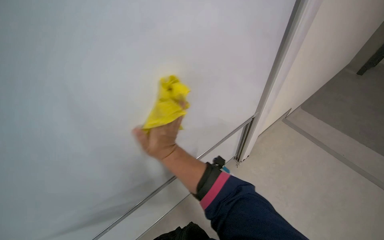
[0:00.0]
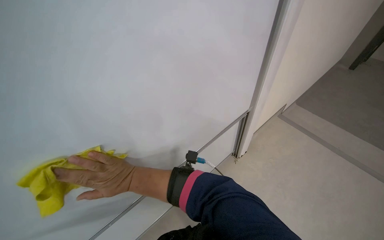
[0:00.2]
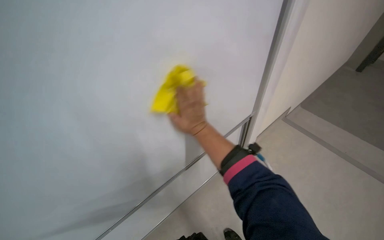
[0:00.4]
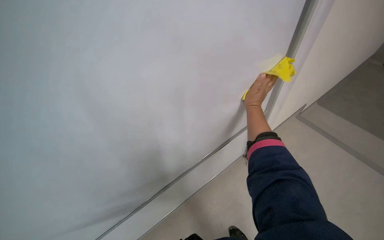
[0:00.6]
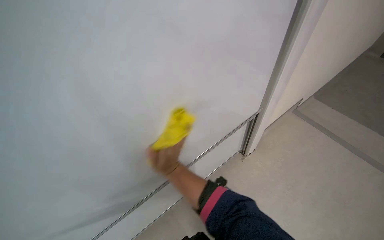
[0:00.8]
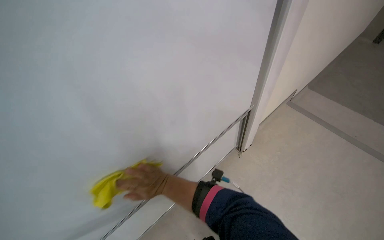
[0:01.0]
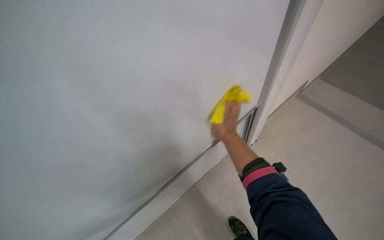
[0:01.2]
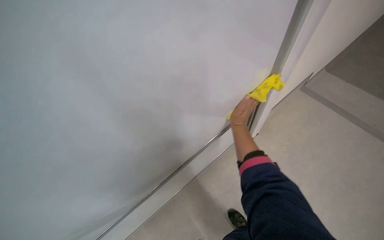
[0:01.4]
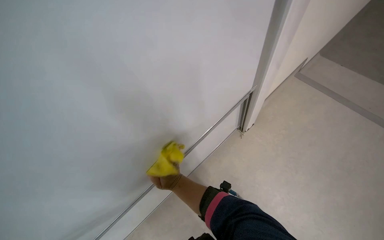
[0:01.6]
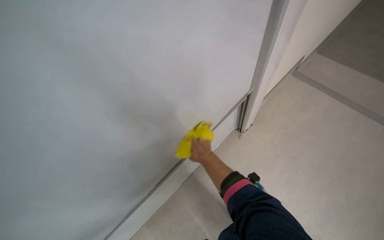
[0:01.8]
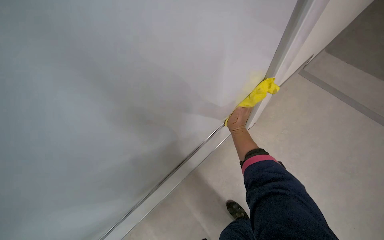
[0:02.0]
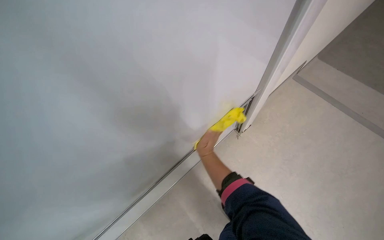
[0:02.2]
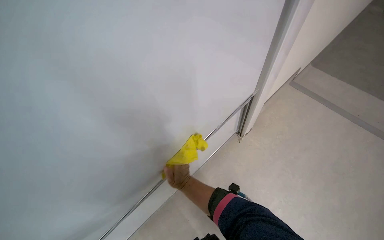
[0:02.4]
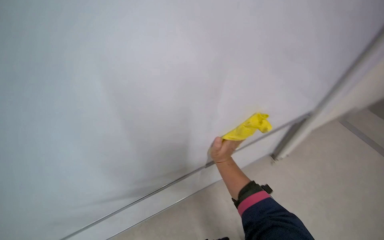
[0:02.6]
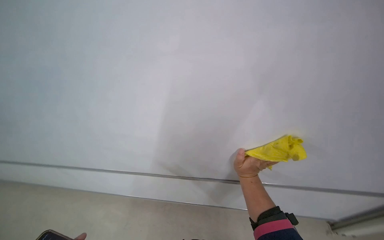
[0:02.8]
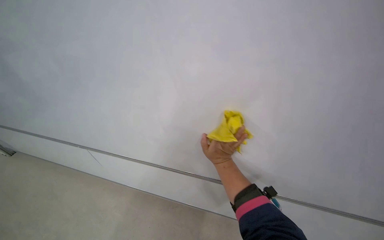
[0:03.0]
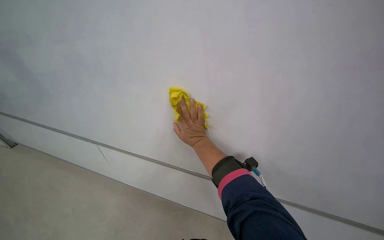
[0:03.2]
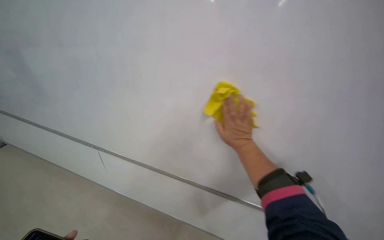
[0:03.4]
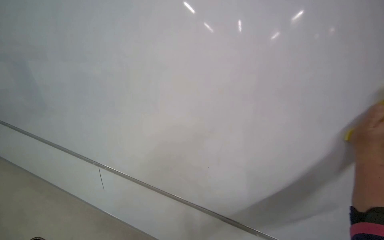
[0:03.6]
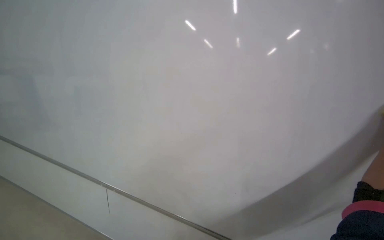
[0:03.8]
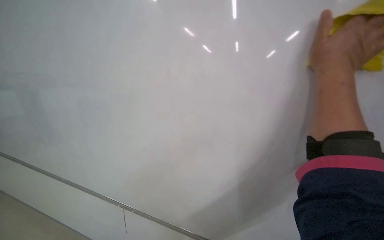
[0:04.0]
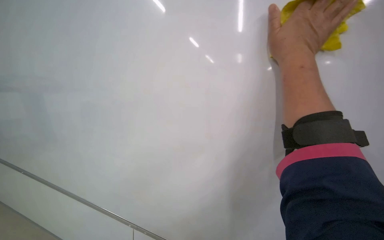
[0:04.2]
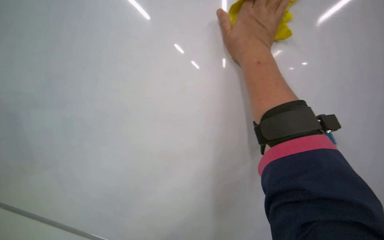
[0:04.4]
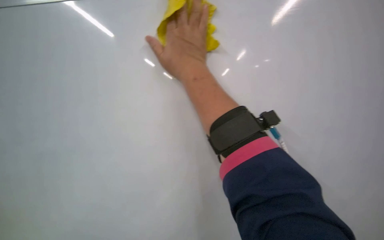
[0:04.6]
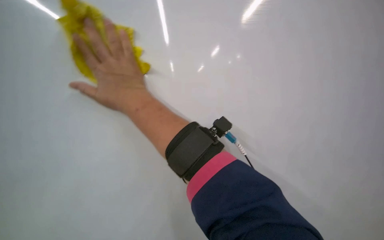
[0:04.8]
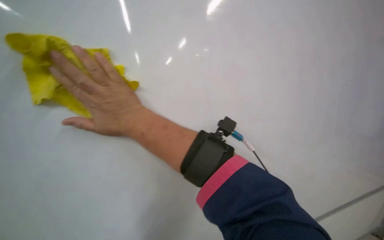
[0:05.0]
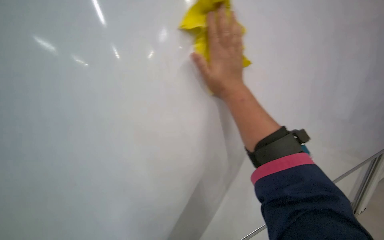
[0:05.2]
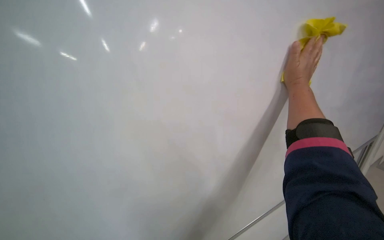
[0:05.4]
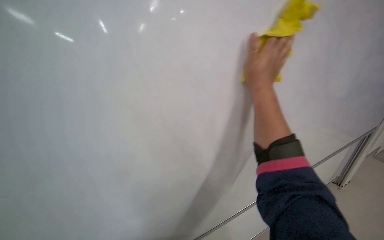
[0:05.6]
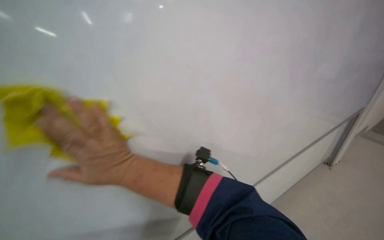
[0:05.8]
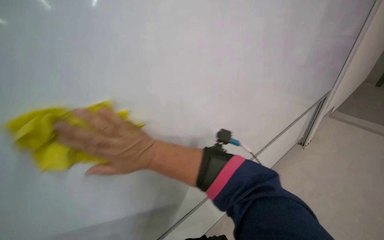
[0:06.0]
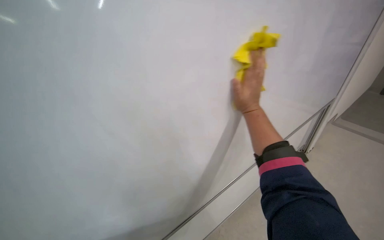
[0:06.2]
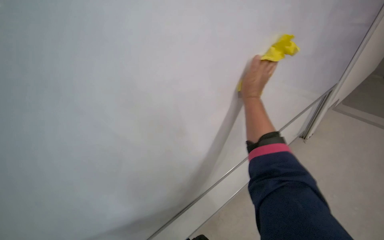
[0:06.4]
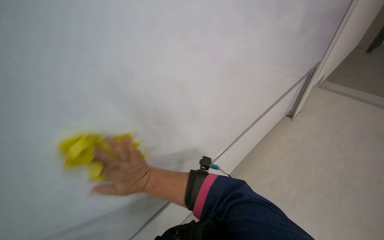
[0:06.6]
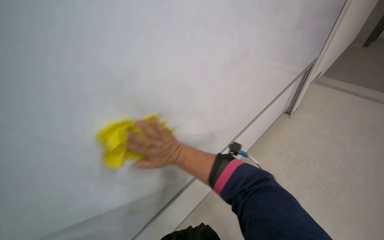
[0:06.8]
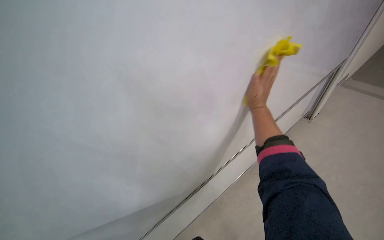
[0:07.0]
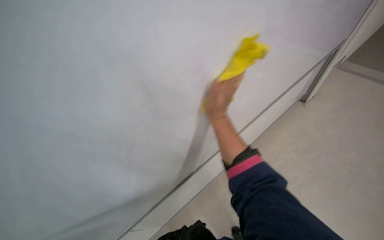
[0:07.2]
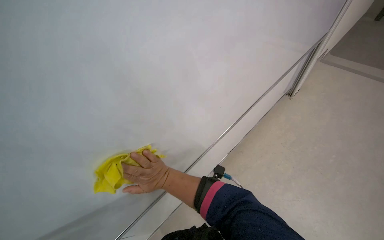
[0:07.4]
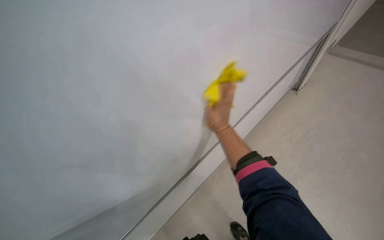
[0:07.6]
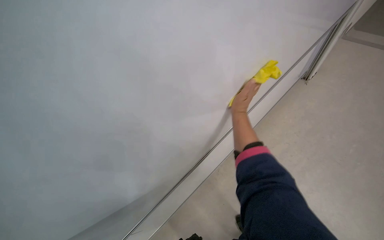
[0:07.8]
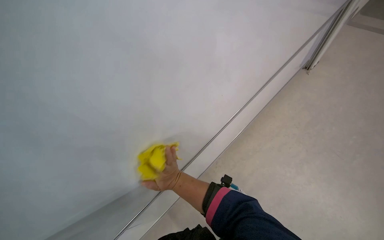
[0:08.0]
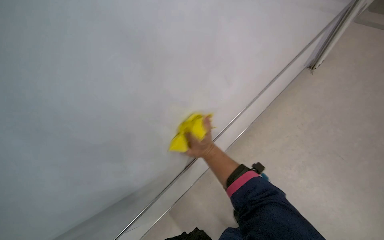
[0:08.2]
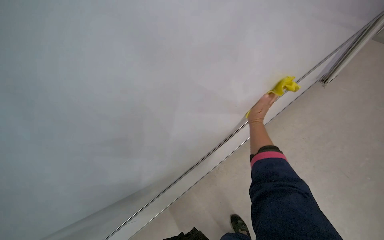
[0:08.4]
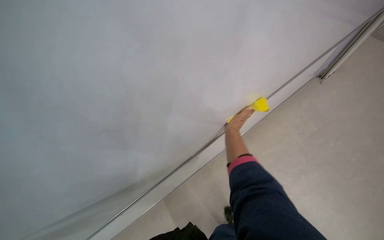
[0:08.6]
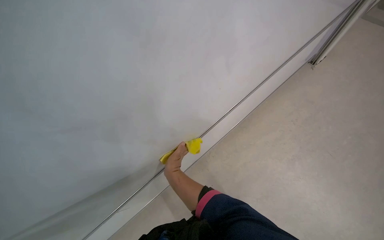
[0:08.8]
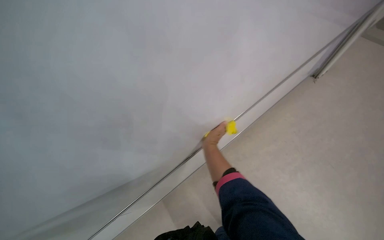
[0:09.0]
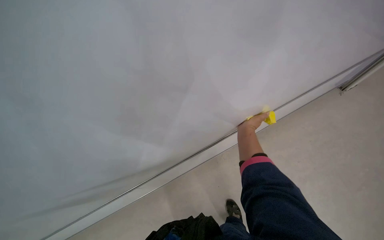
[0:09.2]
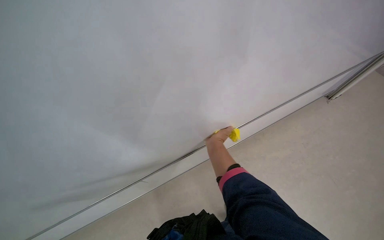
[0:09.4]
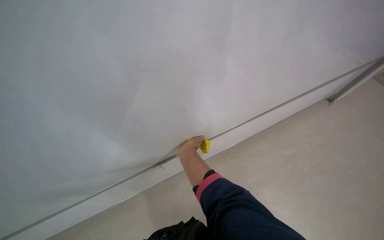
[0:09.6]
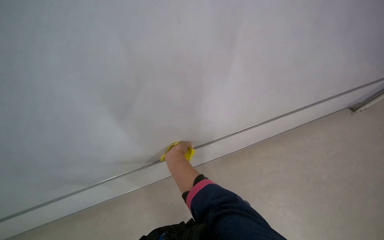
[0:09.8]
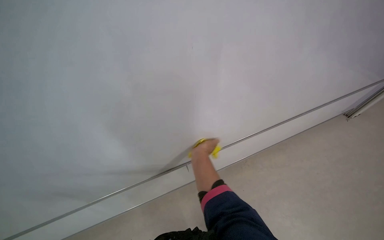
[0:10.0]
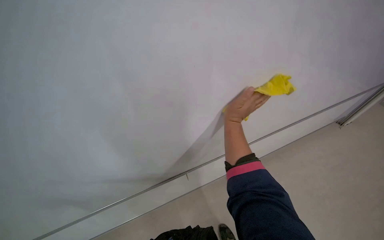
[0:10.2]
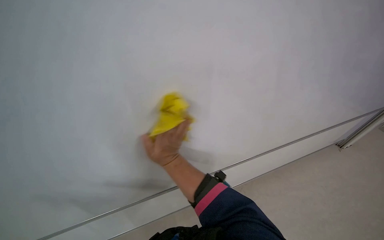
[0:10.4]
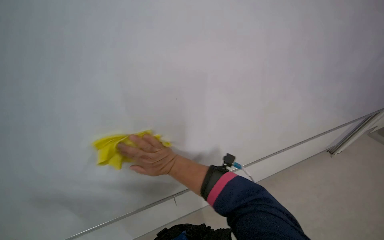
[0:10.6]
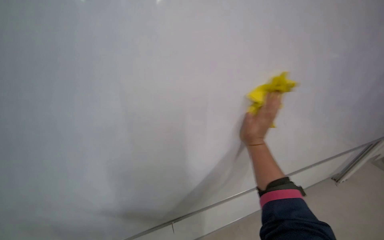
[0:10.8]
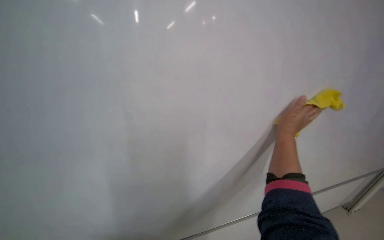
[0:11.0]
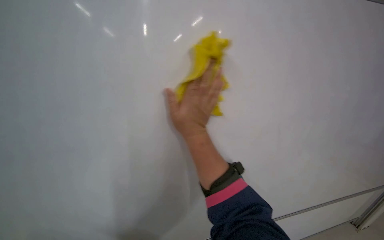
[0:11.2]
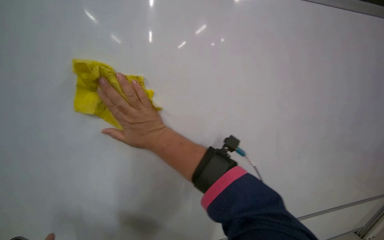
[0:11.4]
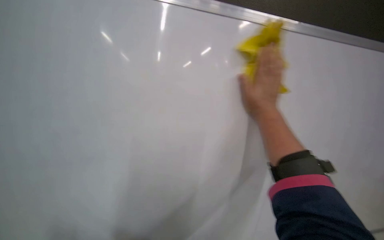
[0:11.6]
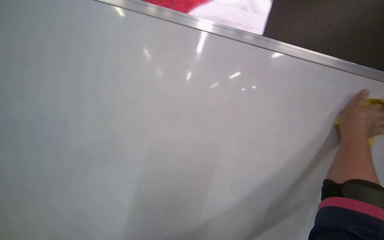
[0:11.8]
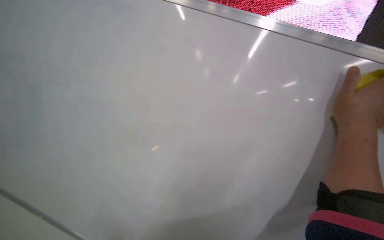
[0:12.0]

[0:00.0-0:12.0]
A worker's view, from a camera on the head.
Job: wiping surfaces.
The whole recording: Wiping whiteboard. The worker wipes the whiteboard with a yellow cloth.
0:00.0 to 0:01.6: The wearer looks approximately 15 degrees further downward. The right hand goes left and right, approximately 35 cm each way, reversing 2 times.
0:01.6 to 0:03.0: The wearer's head swings roughly 35 degrees to the left.
0:03.0 to 0:04.4: The camera is aimed some 25 degrees further to the left. The view tilts about 20 degrees upward.
0:04.4 to 0:06.0: The head rotates approximately 45 degrees to the right.
0:06.0 to 0:07.6: The view tips downward by roughly 20 degrees. The right hand heads to the right and farther from the camera, covering approximately 50 cm.
0:10.4 to 0:12.0: The view swings approximately 20 degrees to the left. The right hand moves left and right over approximately 50 cm, changing direction 2 times.

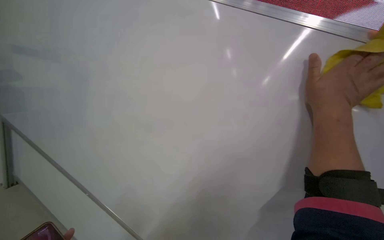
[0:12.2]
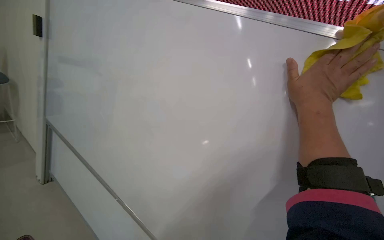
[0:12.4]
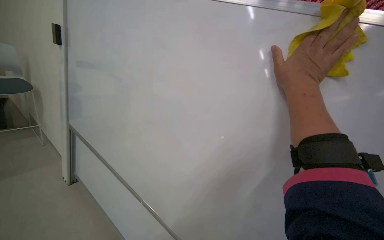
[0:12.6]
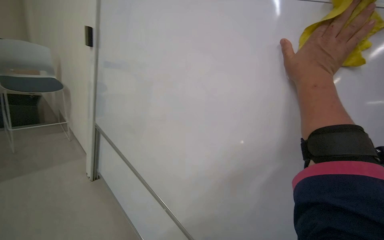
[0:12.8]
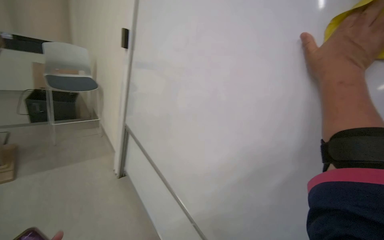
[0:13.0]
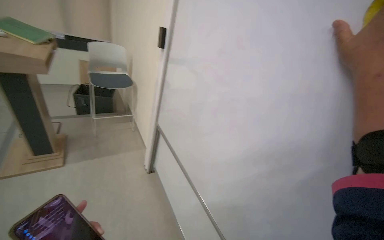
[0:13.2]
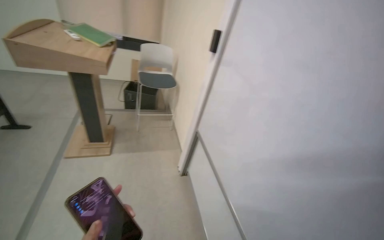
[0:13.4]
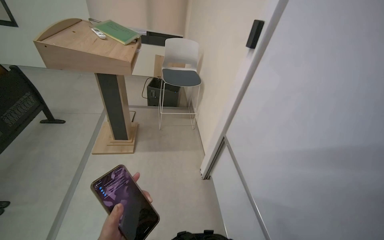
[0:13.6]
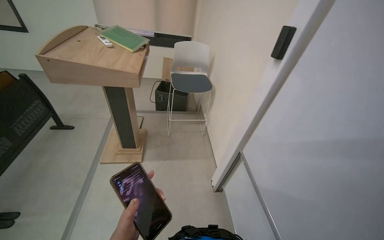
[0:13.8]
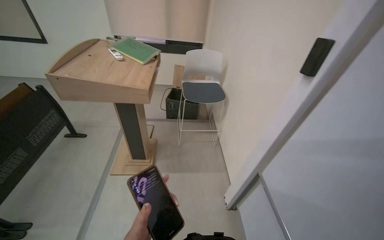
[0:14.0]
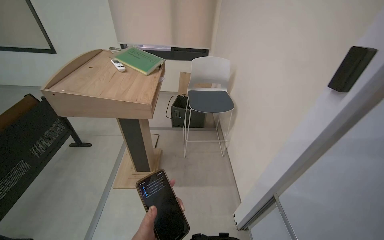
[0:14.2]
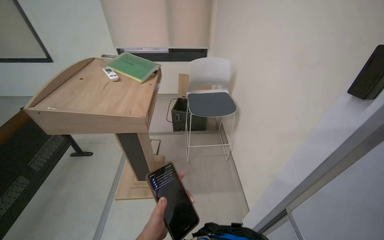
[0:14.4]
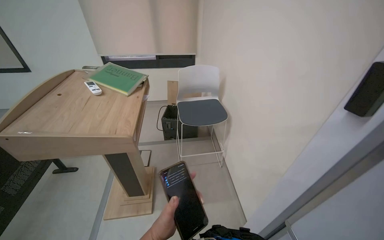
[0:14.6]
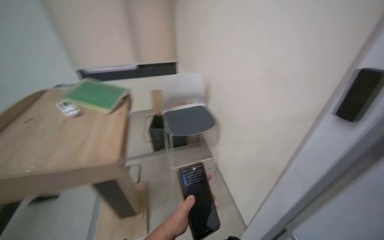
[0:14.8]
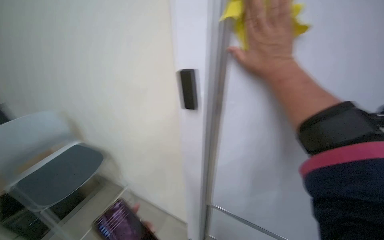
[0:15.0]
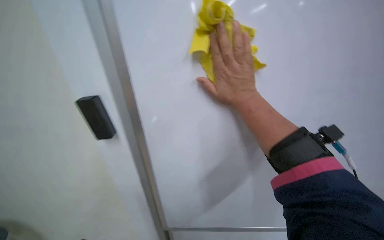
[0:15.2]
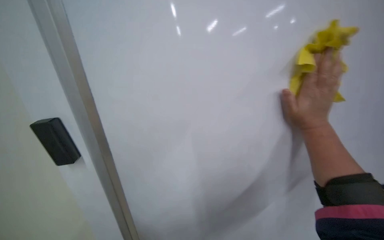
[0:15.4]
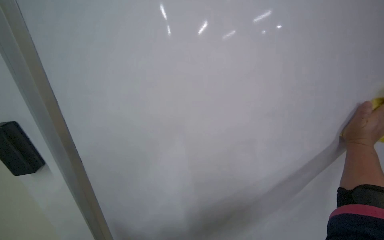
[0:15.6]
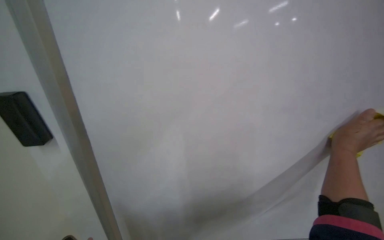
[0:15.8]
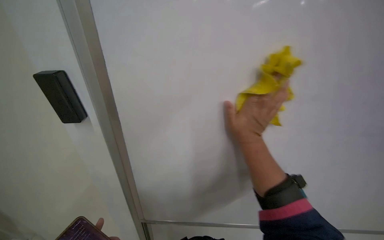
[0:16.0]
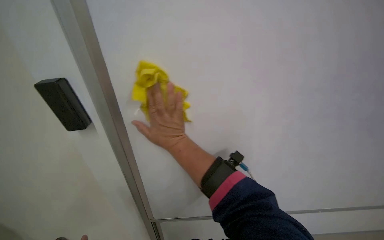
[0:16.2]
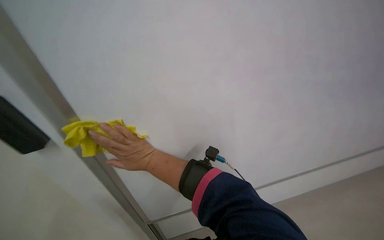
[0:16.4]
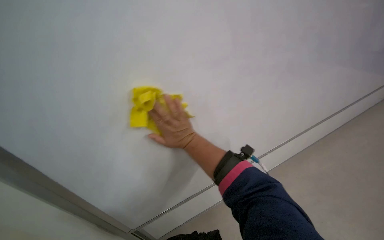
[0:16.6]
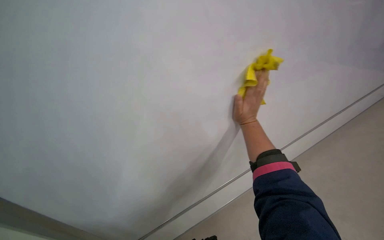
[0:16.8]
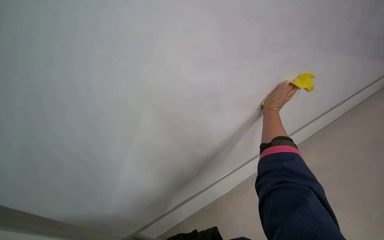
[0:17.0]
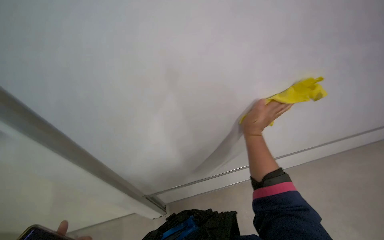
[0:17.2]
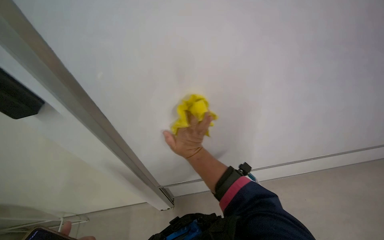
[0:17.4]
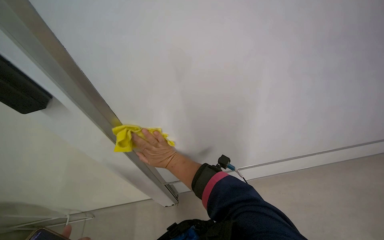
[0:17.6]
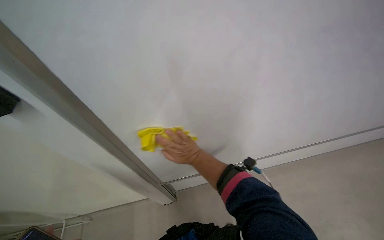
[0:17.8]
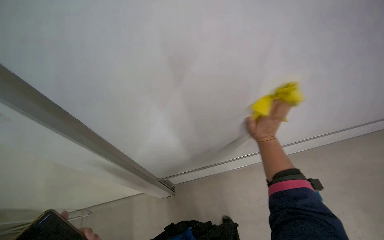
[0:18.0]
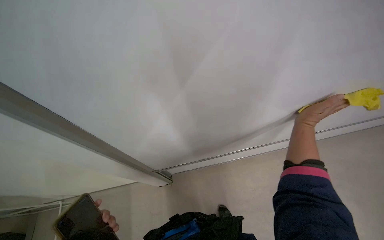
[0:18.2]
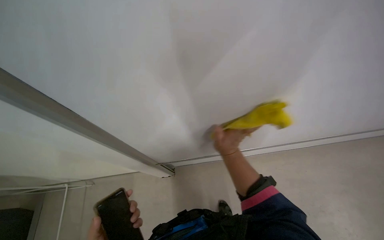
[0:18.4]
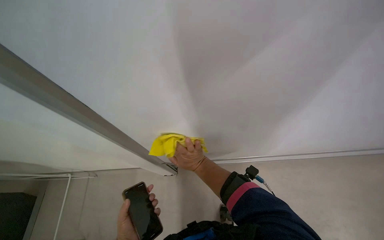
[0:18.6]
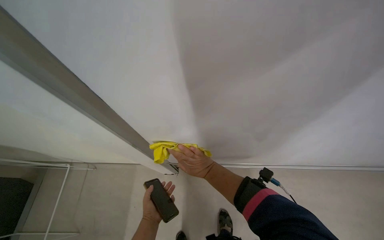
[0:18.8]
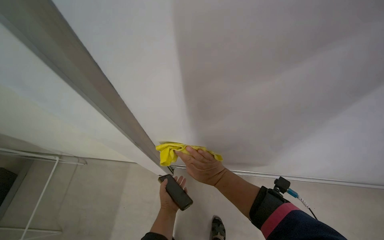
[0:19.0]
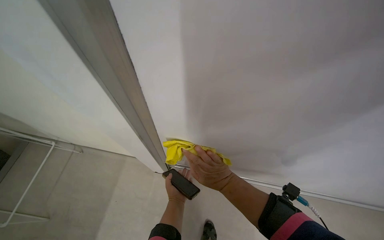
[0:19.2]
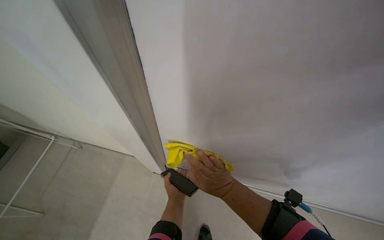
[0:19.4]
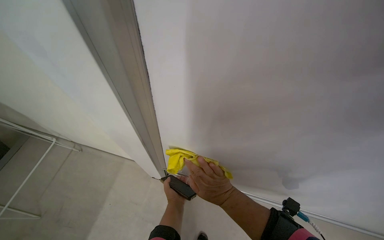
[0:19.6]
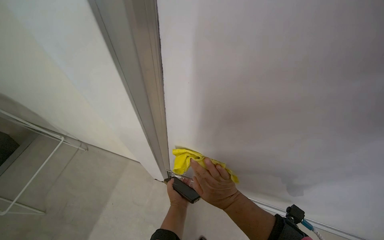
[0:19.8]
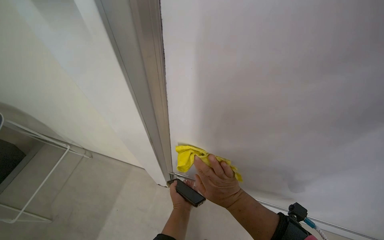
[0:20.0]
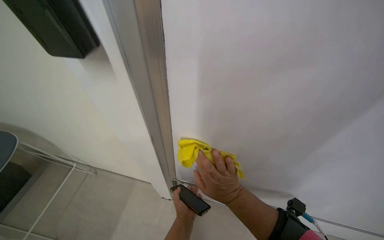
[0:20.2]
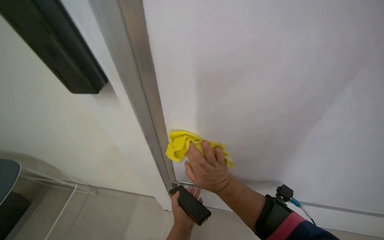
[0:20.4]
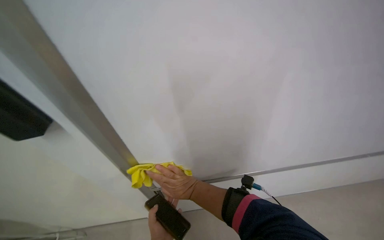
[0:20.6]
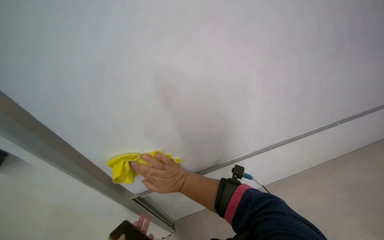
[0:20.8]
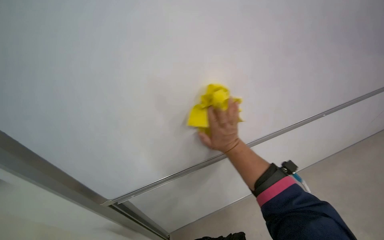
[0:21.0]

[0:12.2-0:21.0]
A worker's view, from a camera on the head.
Job: wiping surfaces.
The whole recording: Wiping whiteboard. The worker wipes the whiteboard with a yellow cloth.
0:12.2 to 0:13.6: The camera is aimed roughly 55 degrees further to the left.
0:13.6 to 0:15.2: The wearer moves approximately 70 cm. The wearer looks roughly 60 degrees further to the right.
0:16.6 to 0:18.0: The wearer looks some 15 degrees further downward. The right hand moves left and right over approximately 35 cm, changing direction 2 times.
0:18.0 to 0:19.6: The scene turns roughly 30 degrees clockwise in the picture. The right hand is displaced to the left by roughly 30 cm.
0:19.6 to 0:21.0: The wearer's head swings roughly 25 degrees to the right. The camera pitches upward, by some 15 degrees.
